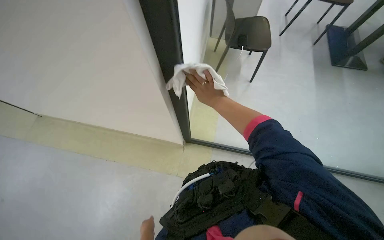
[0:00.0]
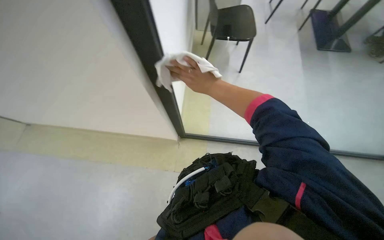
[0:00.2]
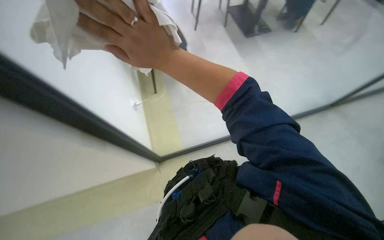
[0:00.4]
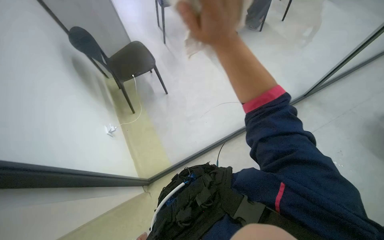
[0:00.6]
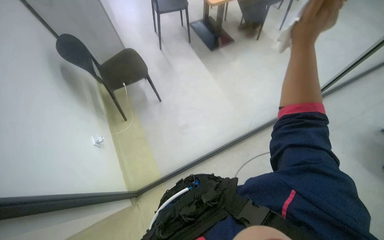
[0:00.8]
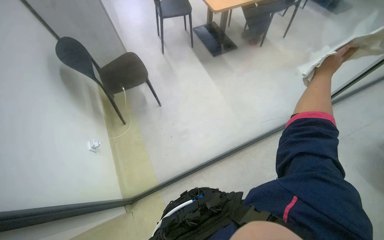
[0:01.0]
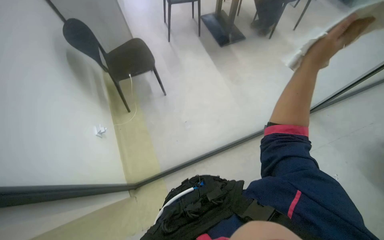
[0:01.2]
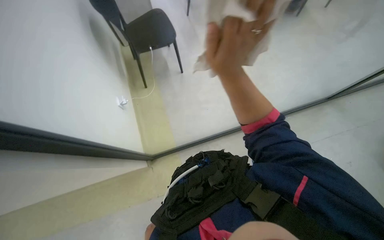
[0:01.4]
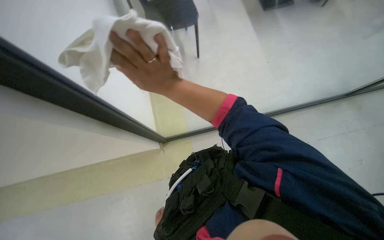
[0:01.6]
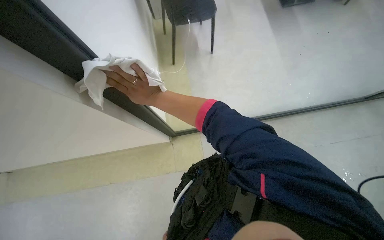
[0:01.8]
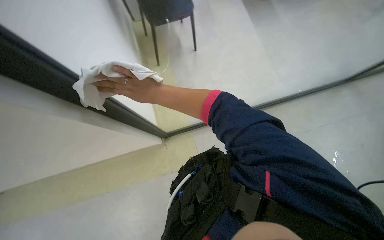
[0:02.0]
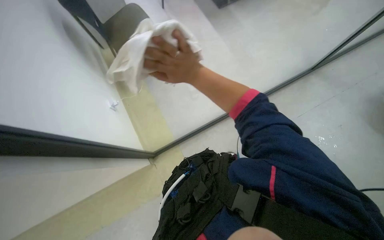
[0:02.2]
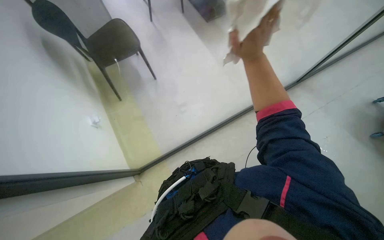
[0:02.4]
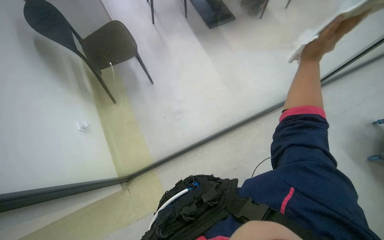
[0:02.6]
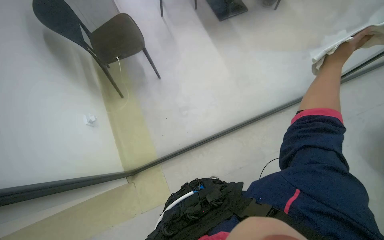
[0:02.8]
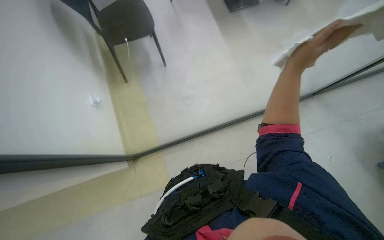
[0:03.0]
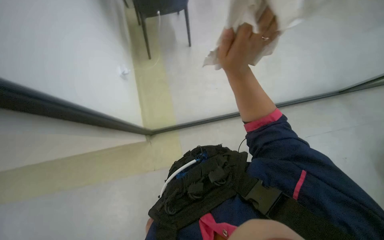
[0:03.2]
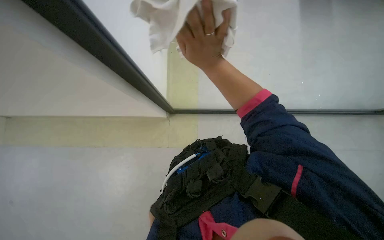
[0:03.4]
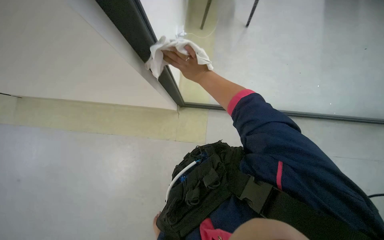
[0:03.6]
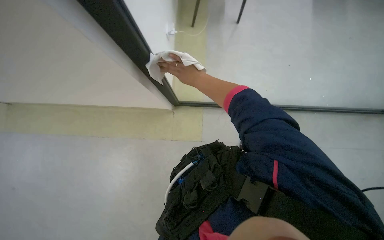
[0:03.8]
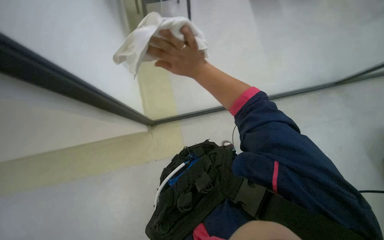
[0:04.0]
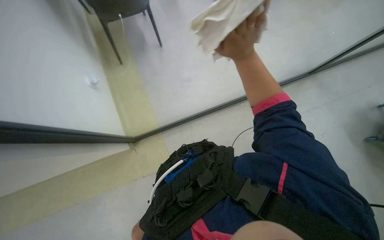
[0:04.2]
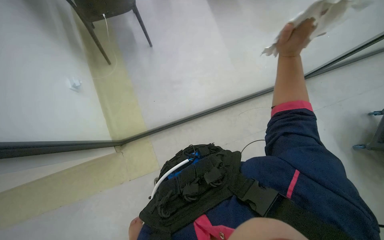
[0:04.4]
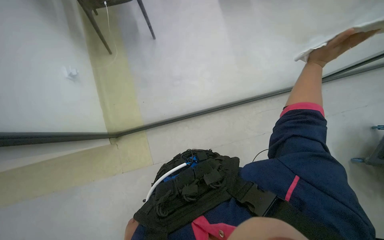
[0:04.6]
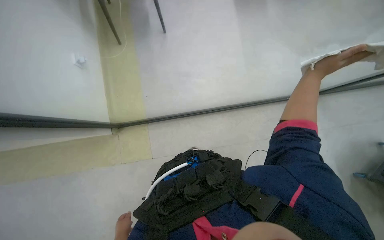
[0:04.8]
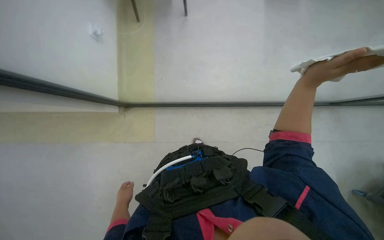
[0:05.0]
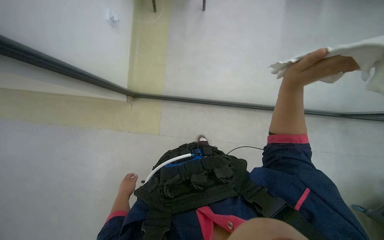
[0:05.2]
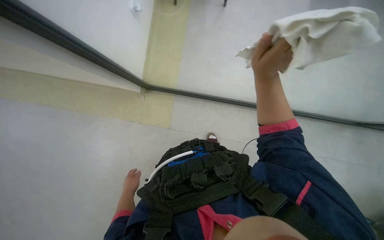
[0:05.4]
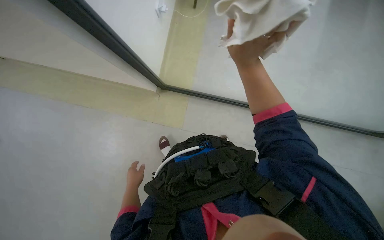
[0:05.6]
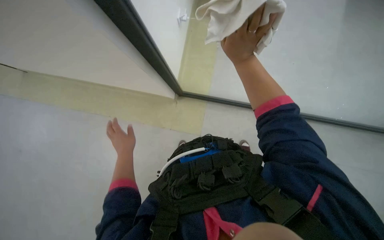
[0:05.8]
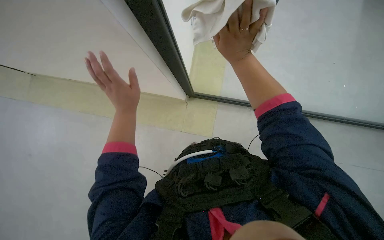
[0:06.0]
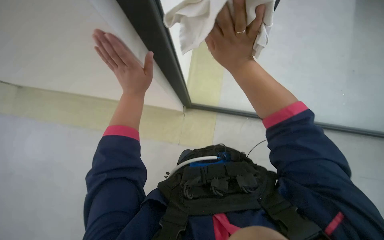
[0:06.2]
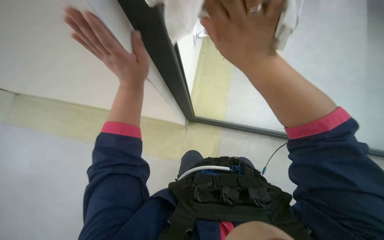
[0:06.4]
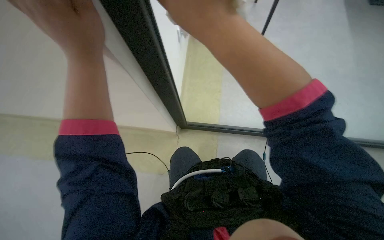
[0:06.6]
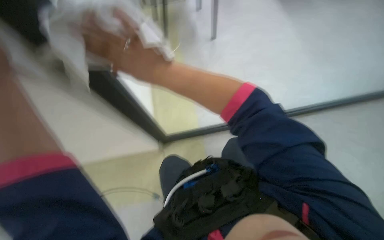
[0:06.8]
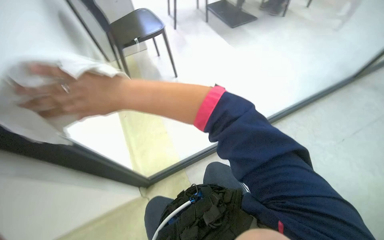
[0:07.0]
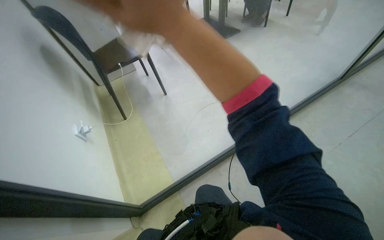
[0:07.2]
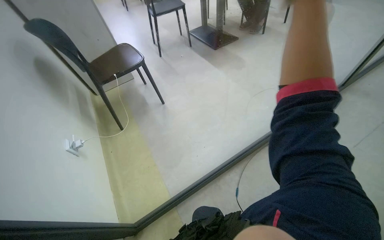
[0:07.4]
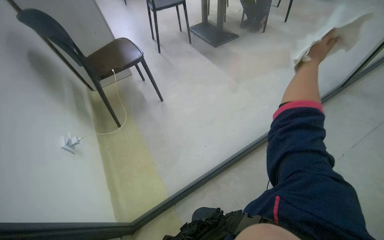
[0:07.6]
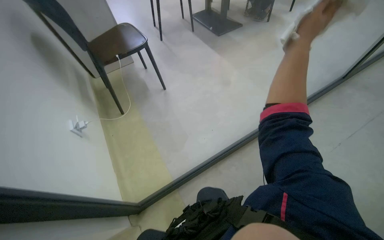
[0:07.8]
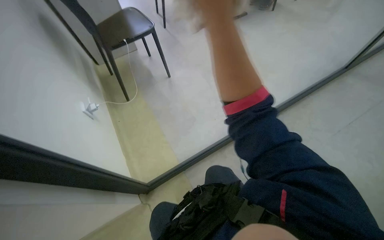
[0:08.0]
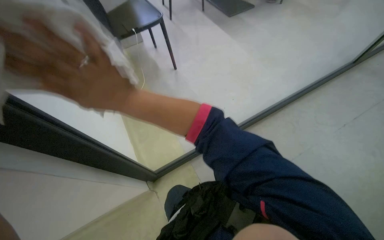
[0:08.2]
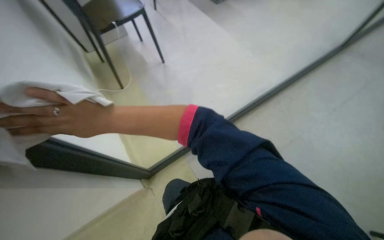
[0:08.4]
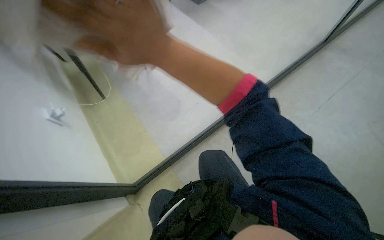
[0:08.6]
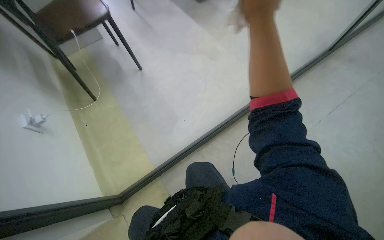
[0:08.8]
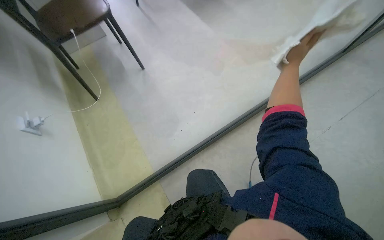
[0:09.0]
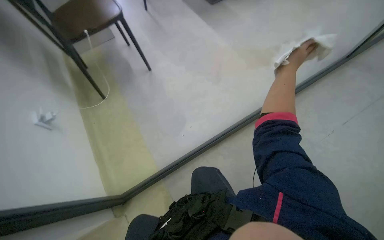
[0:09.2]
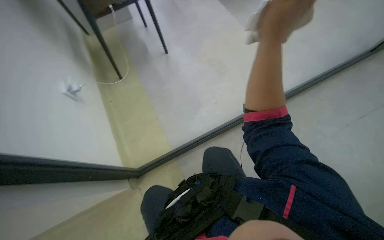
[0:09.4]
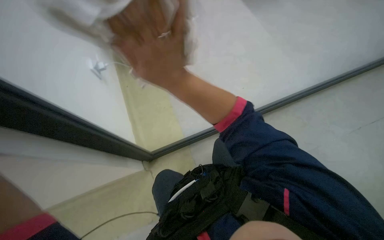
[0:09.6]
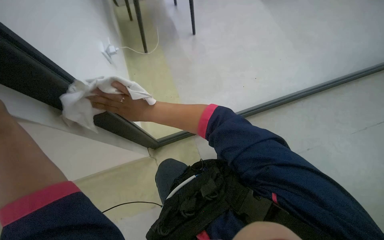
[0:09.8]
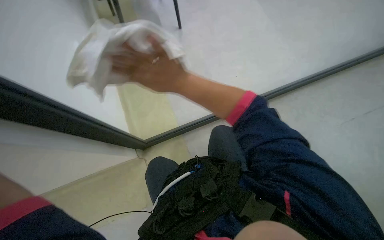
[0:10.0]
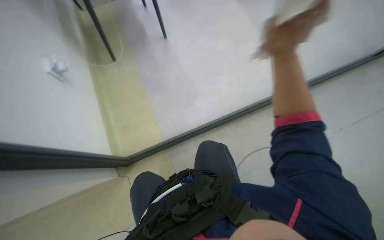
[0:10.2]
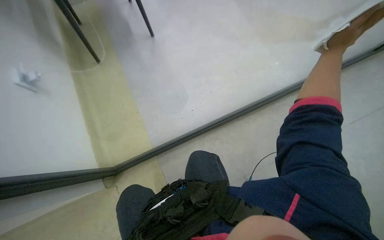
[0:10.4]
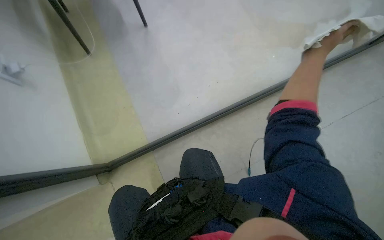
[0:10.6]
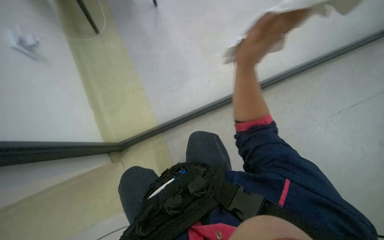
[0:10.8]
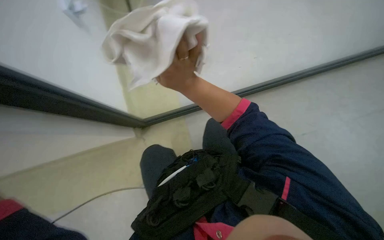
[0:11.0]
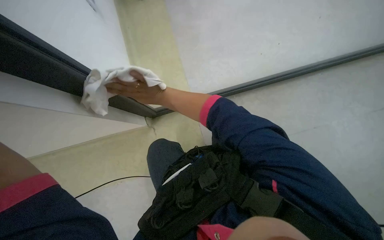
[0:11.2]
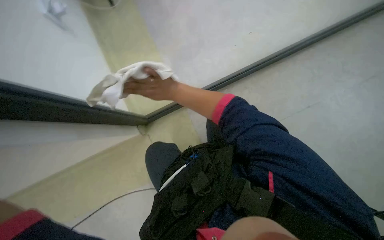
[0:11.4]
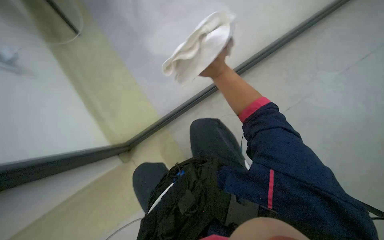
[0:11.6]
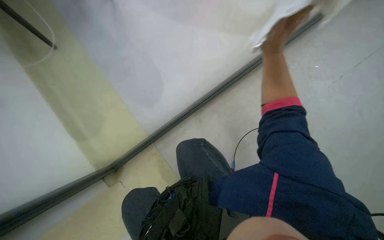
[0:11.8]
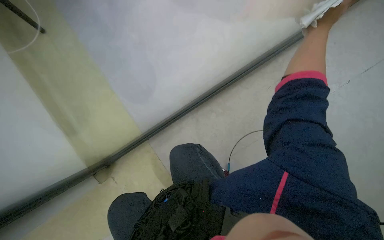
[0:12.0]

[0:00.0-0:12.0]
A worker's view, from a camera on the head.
Job: wiping surfaces.
The whole recording: Wiping glass partition. The worker wipes the glass partition with a white cloth.
0:03.0 to 0:04.4: The right hand is displaced farther from the camera by some 10 cm, and moves roughly 20 cm to the left and comes back.
0:04.4 to 0:06.0: The wearer's head swings some 35 degrees to the left. The right hand is displaced to the left by approximately 40 cm.
0:06.0 to 0:07.6: The view tips upward by roughly 25 degrees. Everything in view rotates roughly 25 degrees counterclockwise.
0:09.0 to 0:10.4: The right hand moves nearer to the camera, approximately 25 cm, and goes to the left and returns, roughly 70 cm each way.
0:10.4 to 0:12.0: The right hand goes to the left and returns, about 60 cm each way.

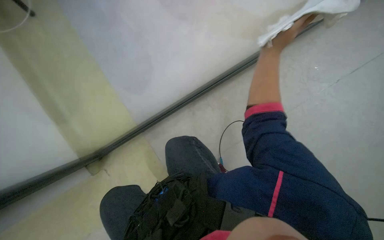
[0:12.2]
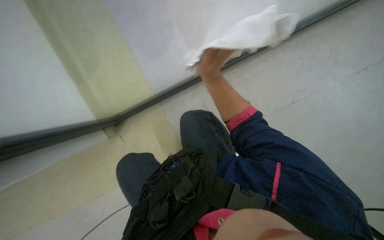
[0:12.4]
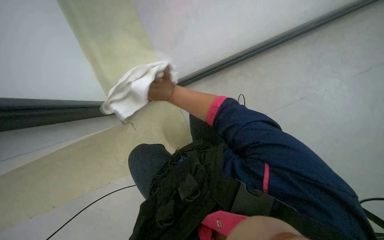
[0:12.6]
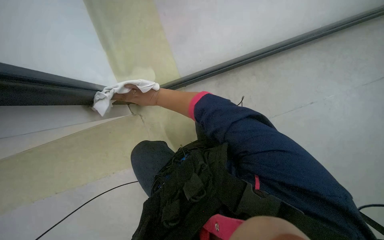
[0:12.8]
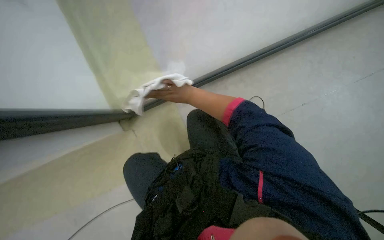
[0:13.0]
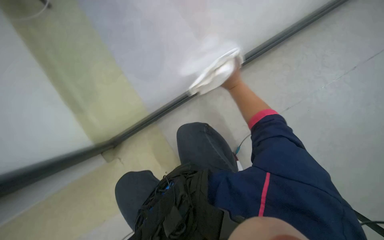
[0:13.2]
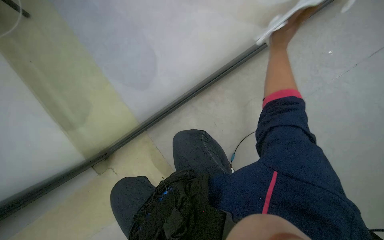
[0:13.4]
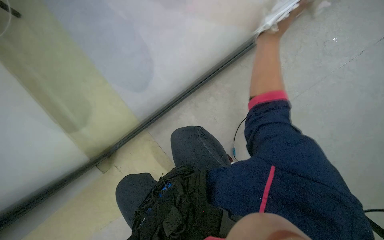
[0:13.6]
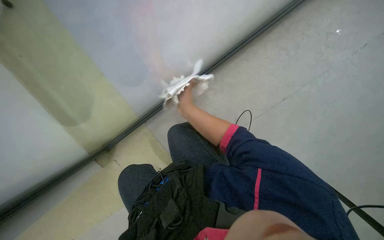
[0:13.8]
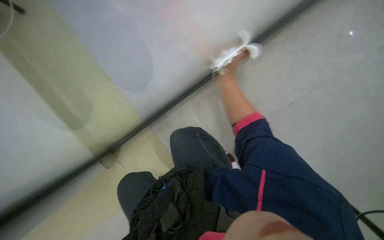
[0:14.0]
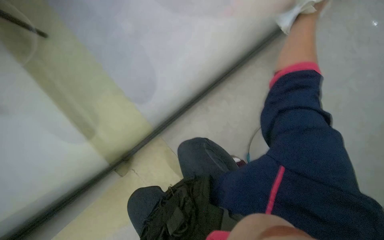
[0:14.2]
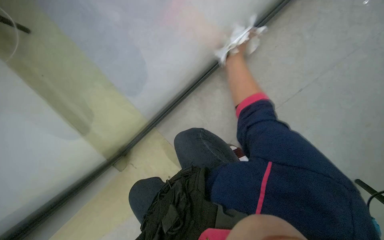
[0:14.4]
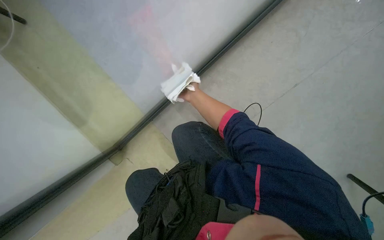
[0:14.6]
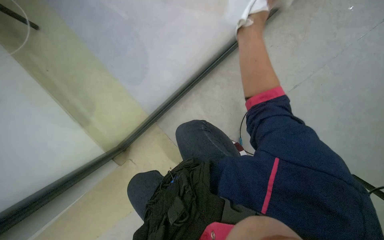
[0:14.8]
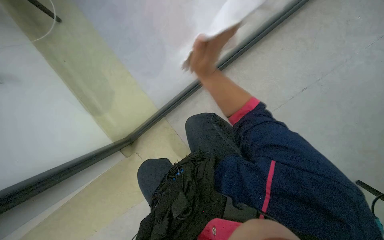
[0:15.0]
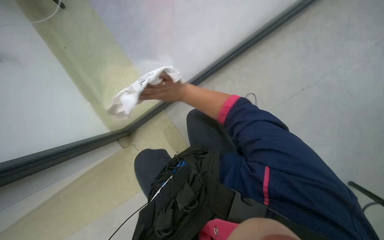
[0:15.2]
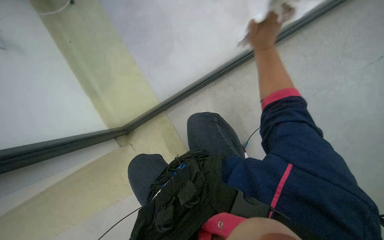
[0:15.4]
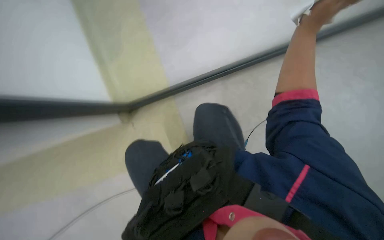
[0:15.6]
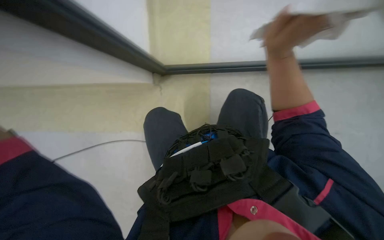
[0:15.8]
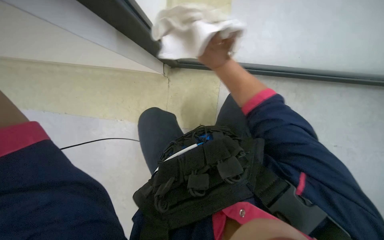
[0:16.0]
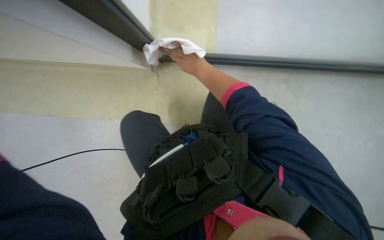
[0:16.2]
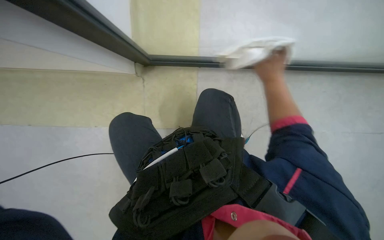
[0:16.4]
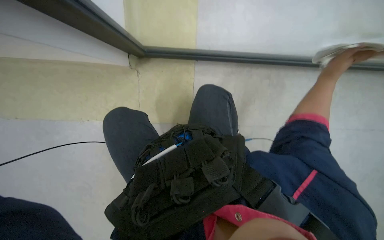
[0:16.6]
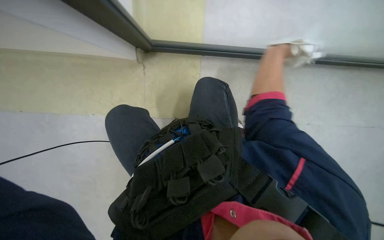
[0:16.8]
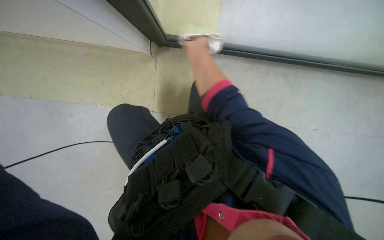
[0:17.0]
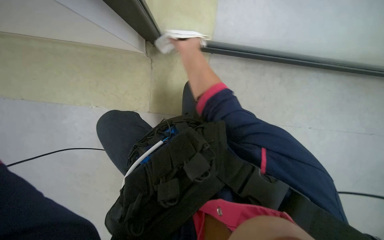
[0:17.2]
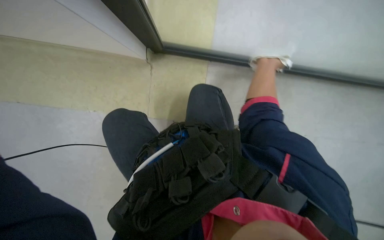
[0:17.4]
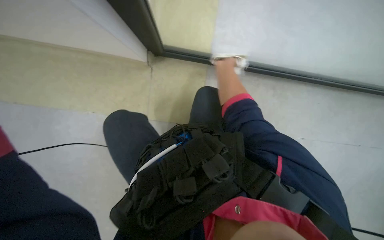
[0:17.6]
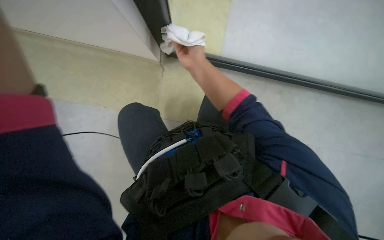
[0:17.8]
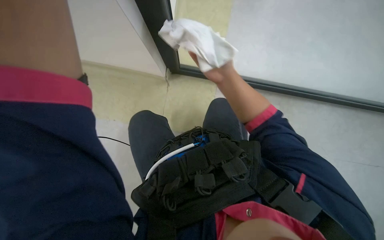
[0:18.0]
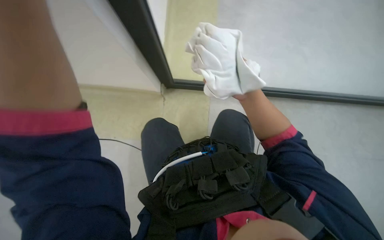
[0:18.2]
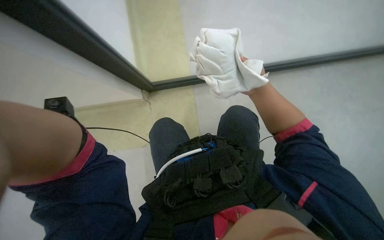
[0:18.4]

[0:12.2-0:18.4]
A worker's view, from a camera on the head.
Job: wiping surfaces.
The whole recording: Wiping glass partition. The worker wipes the glass partition with a white cloth.
0:12.2 to 0:13.8: The right hand moves left and right over roughly 35 cm, changing direction 2 times.
0:15.4 to 0:16.8: The view tilts about 15 degrees downward. The scene turns some 25 degrees clockwise in the picture.

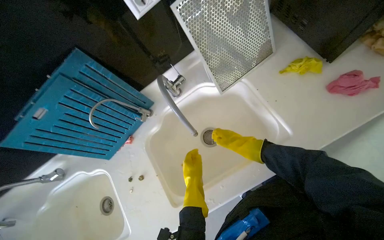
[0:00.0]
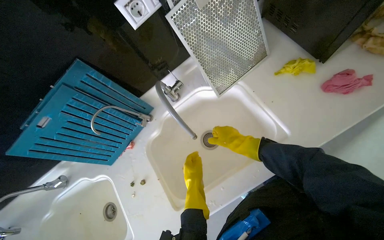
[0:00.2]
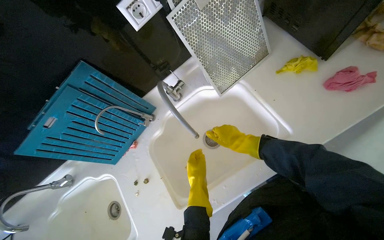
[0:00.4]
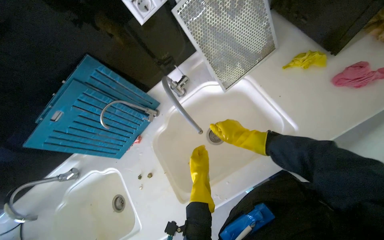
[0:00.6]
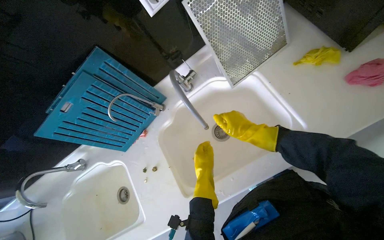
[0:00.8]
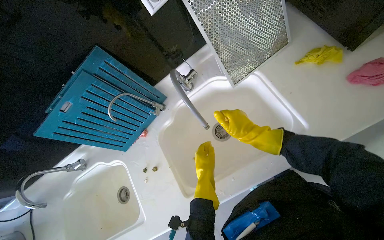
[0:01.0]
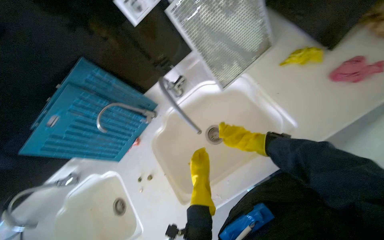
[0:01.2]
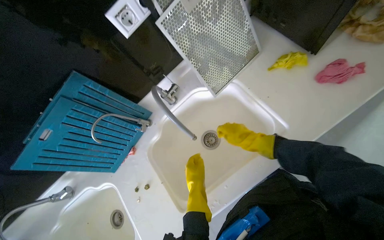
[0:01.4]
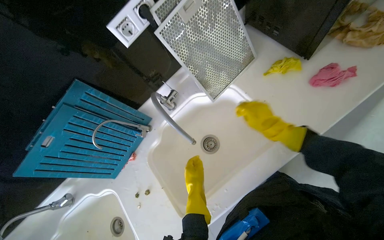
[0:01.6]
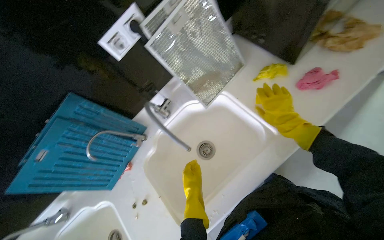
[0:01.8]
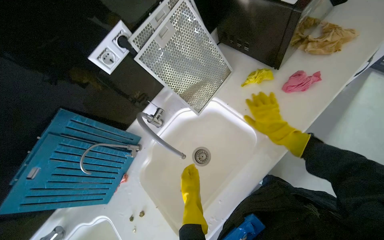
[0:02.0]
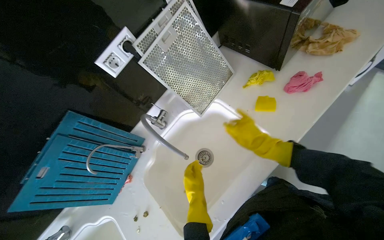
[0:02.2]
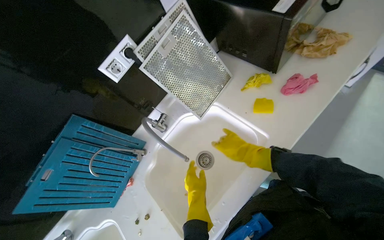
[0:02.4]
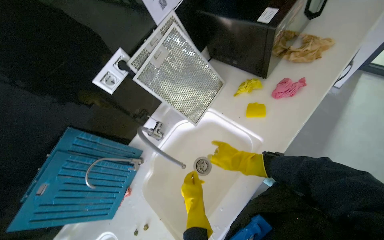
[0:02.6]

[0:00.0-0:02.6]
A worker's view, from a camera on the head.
Job: cleaning kitchen.
The whole recording: Cleaning range hood filters and grates. The worker cleans the metal filters and plastic grates of the range hood with a pink cloth.
0:00.0 to 0:01.2: The hands are busy where they are.
0:01.2 to 0:02.6: The view tilts roughly 15 degrees upward.
